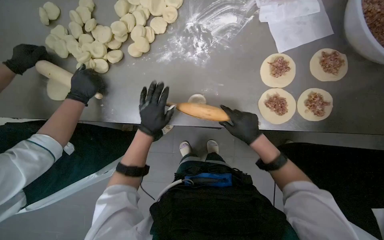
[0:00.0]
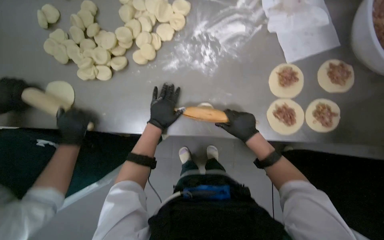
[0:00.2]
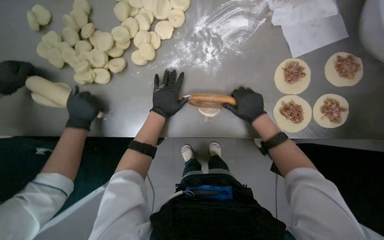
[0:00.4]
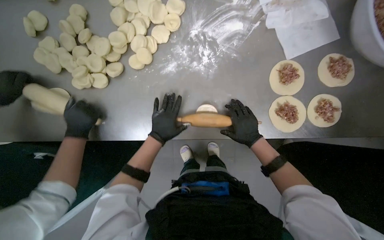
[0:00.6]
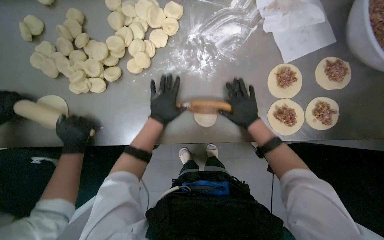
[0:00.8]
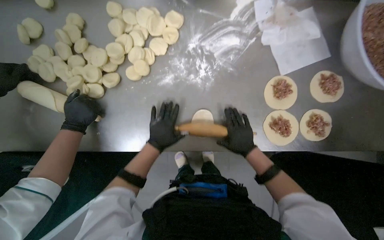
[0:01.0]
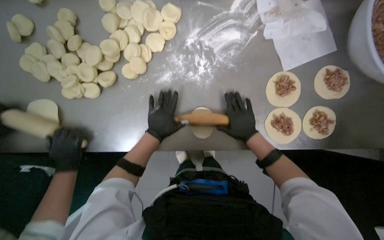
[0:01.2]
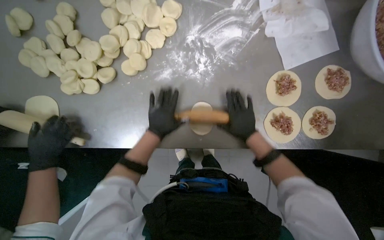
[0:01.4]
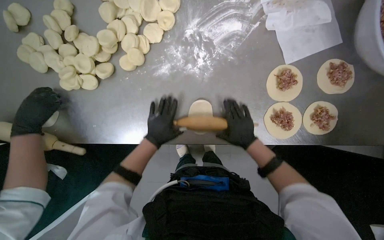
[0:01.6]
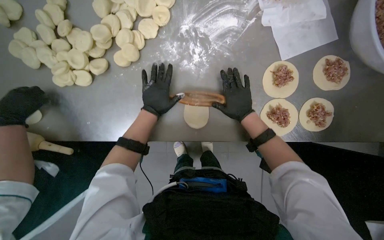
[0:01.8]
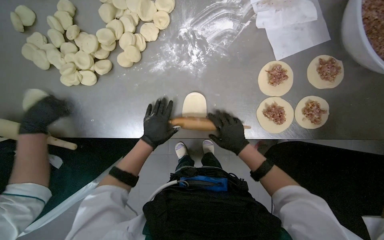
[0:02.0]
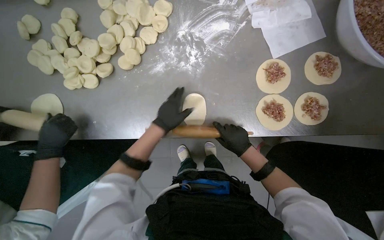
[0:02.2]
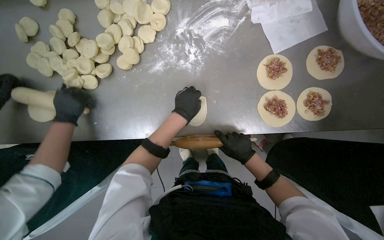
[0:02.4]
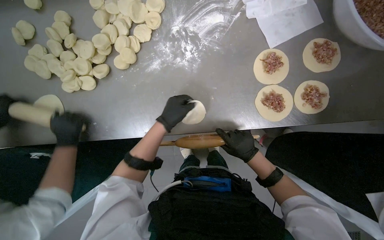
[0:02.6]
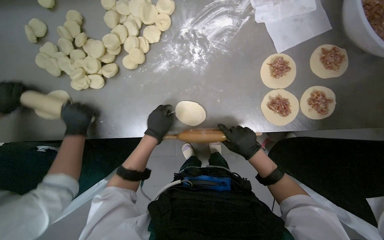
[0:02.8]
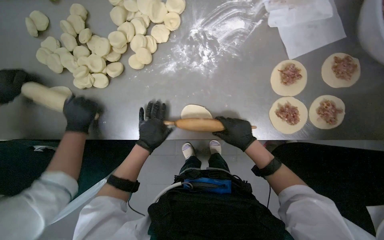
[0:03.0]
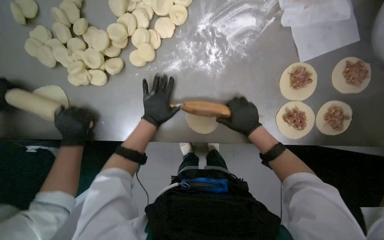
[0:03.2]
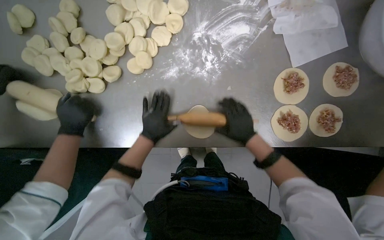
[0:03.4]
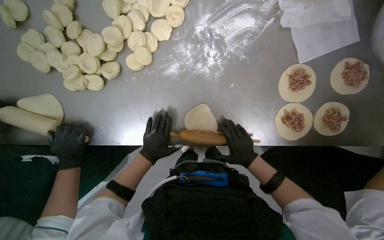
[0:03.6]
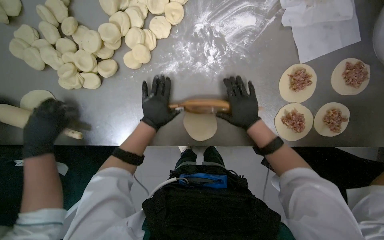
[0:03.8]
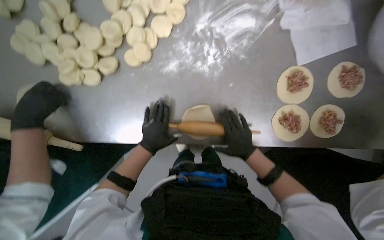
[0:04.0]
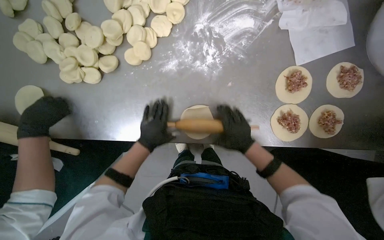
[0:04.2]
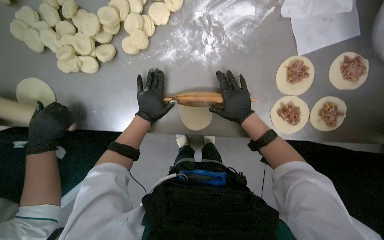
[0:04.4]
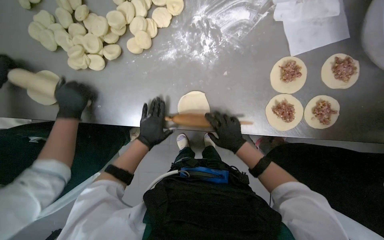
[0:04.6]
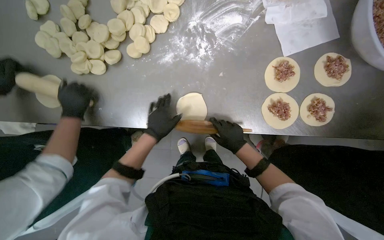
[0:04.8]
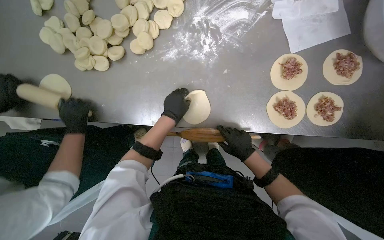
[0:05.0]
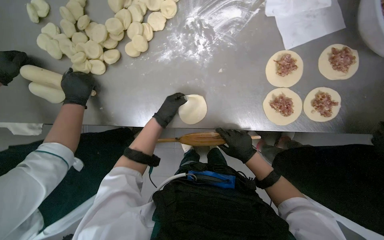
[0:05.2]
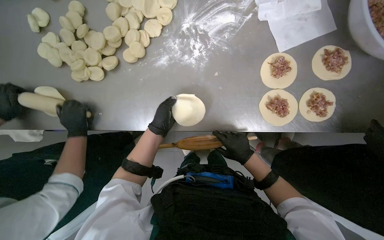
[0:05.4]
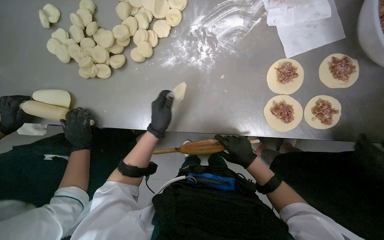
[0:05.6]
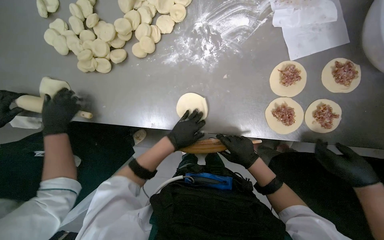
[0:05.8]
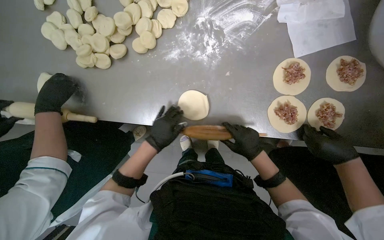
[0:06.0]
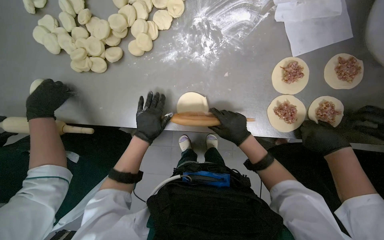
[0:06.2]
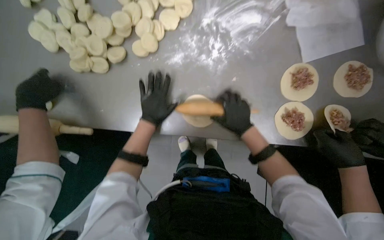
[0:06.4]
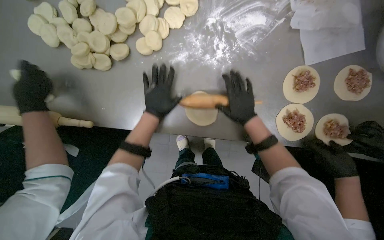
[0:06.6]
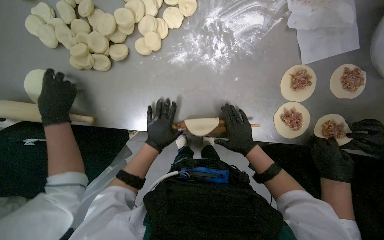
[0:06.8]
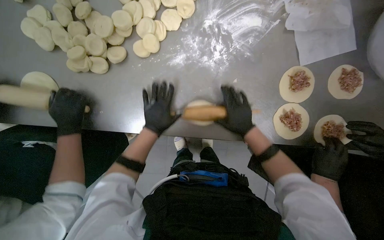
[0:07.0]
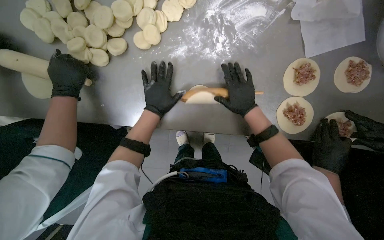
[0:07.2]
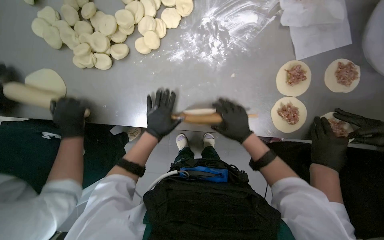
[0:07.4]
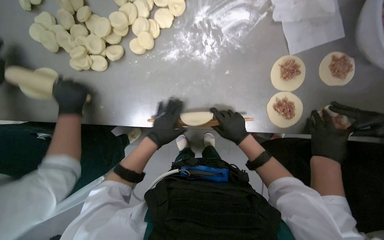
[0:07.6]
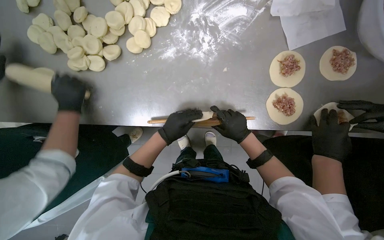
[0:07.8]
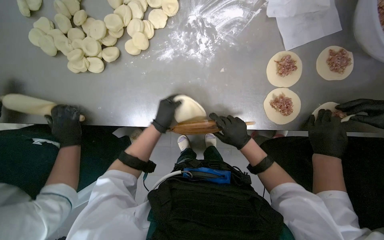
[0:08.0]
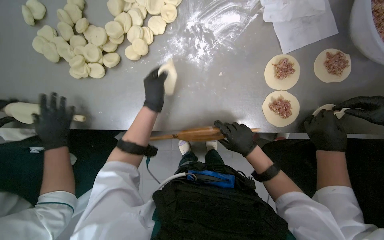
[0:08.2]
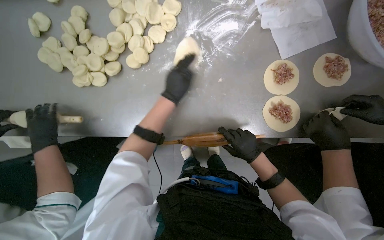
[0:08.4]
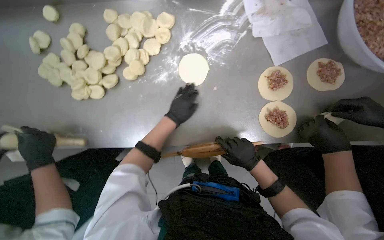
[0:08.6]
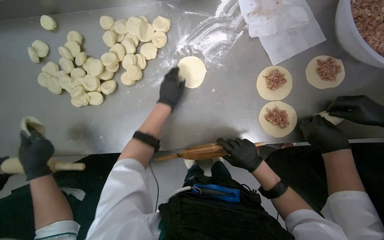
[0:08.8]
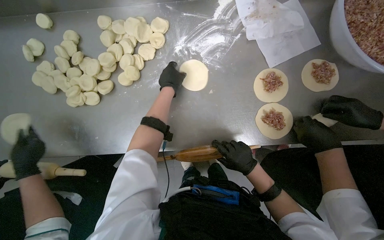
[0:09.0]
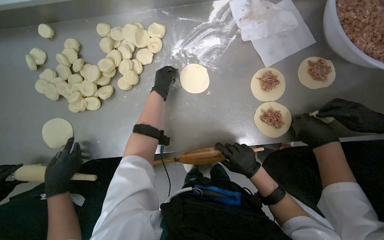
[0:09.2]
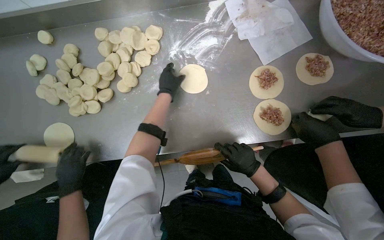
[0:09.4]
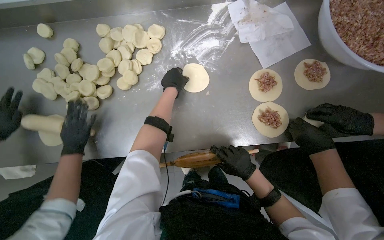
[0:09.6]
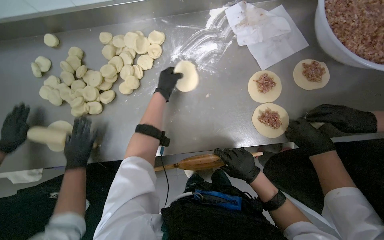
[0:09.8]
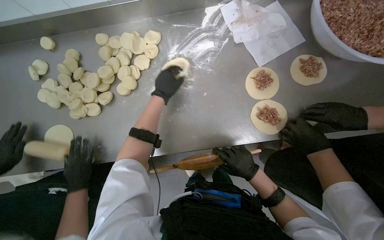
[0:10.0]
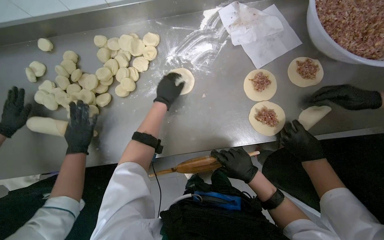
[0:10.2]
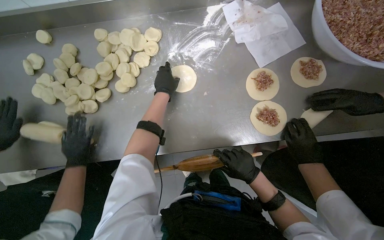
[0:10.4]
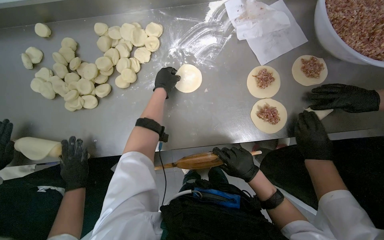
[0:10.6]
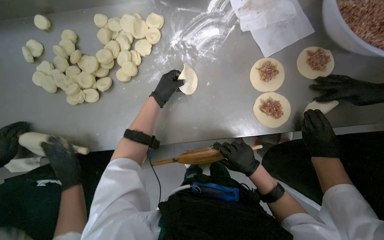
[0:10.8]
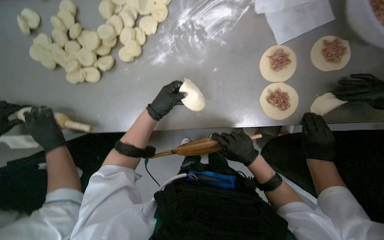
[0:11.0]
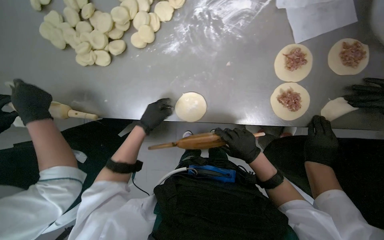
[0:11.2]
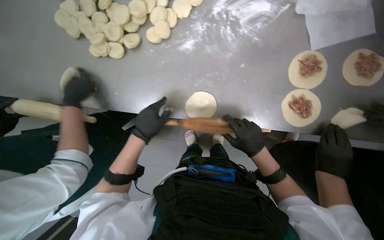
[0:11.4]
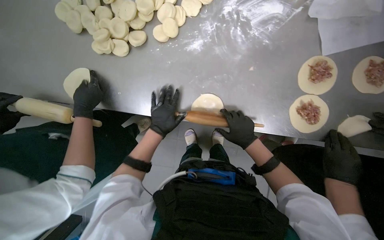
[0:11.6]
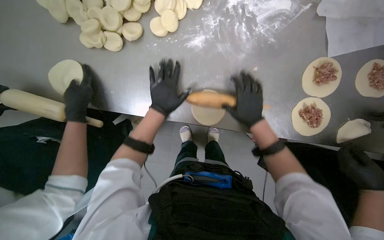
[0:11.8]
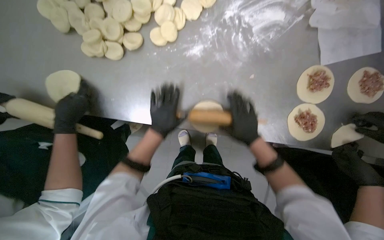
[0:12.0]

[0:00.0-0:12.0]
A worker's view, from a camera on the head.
Job: preparing food.
The whole recording: Rolling dough circles. The worker uses a rolling pin to flatten small dough circles on the metal table.
0:01.6 to 0:03.0: The left hand goes to the right and returns, some 10 cm each way. The right hand travels up the picture and back again, roughly 10 cm each way.
0:03.0 to 0:04.4: The left hand swings up and down the picture, some 15 cm each way, with 4 reversals, while the right hand goes up and down the picture, roughly 15 cm each way, reversing 2 times.
0:04.4 to 0:06.0: The right hand moves down the picture, some 15 cm; the left hand travels down the picture and nearer to the camera by about 15 cm.
0:06.0 to 0:07.6: The left hand moves up and down the picture over about 10 cm, changing direction 3 times. The right hand swings up and down the picture, some 15 cm each way, with 3 reversals.
0:07.6 to 0:09.0: The left hand travels up the picture by approximately 25 cm.
0:09.0 to 0:10.4: The hands are busy where they are.
0:10.4 to 0:12.0: The wearer looks about 15 degrees further downward. The left hand travels down the picture by approximately 25 cm, while the right hand heads up the picture, covering approximately 10 cm.

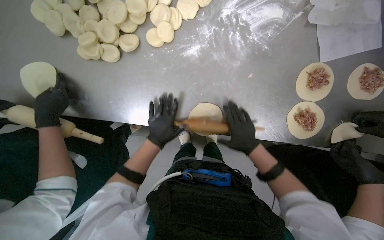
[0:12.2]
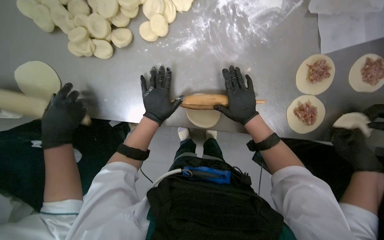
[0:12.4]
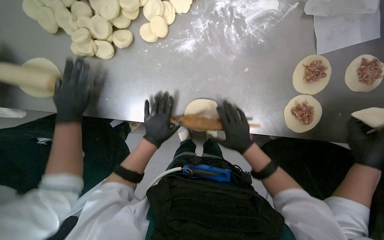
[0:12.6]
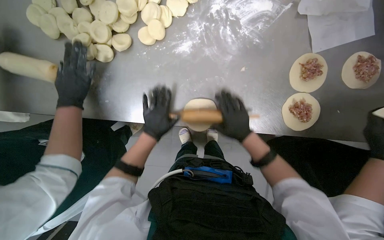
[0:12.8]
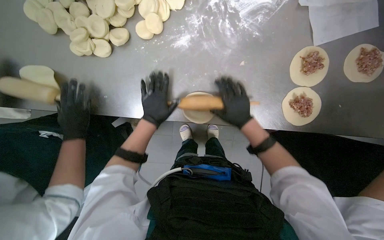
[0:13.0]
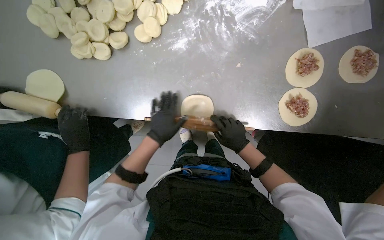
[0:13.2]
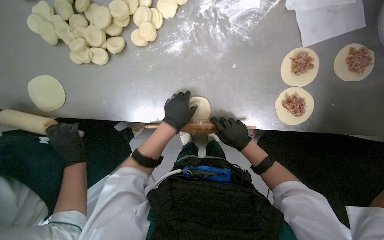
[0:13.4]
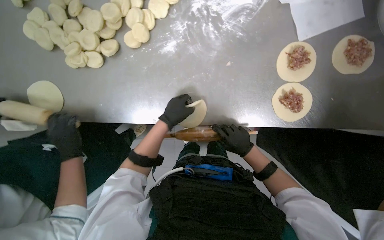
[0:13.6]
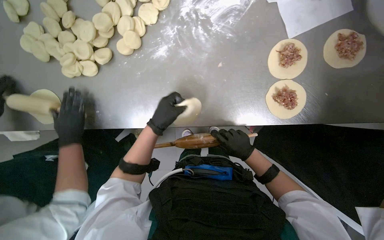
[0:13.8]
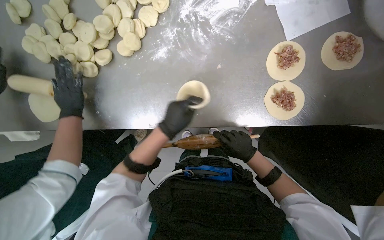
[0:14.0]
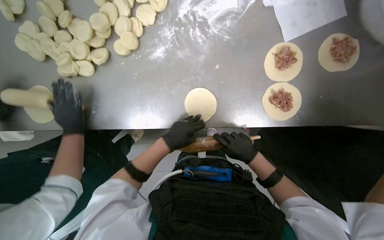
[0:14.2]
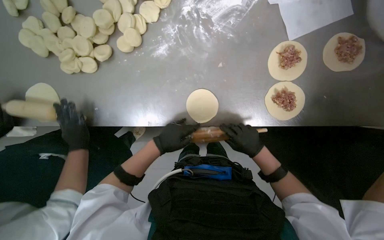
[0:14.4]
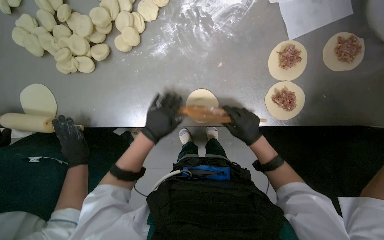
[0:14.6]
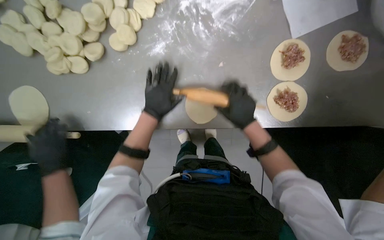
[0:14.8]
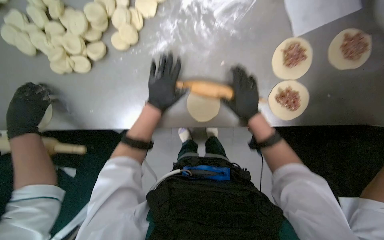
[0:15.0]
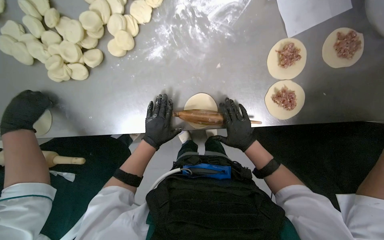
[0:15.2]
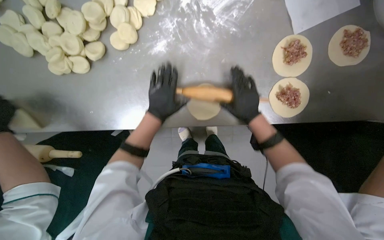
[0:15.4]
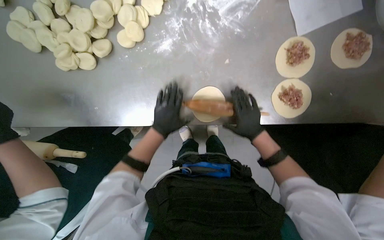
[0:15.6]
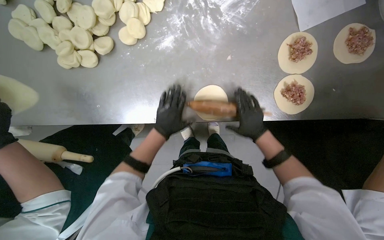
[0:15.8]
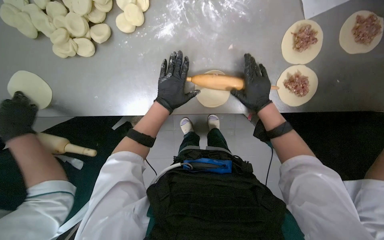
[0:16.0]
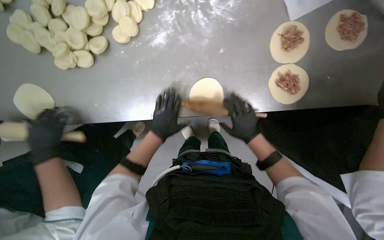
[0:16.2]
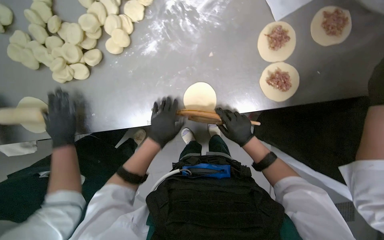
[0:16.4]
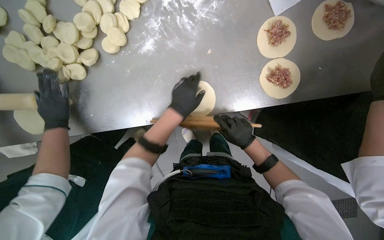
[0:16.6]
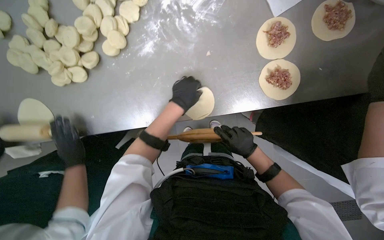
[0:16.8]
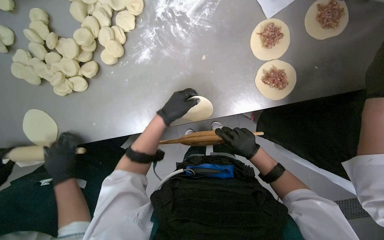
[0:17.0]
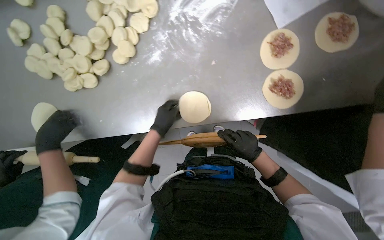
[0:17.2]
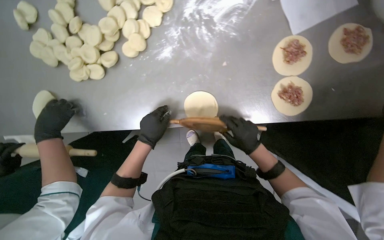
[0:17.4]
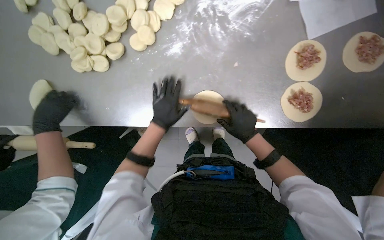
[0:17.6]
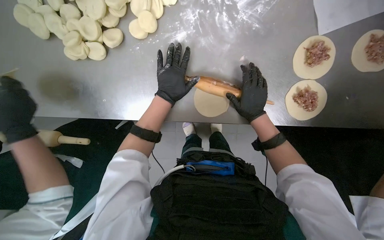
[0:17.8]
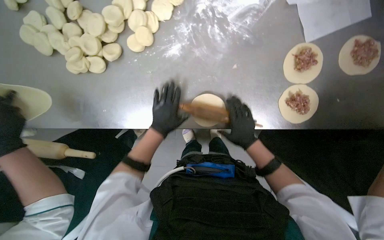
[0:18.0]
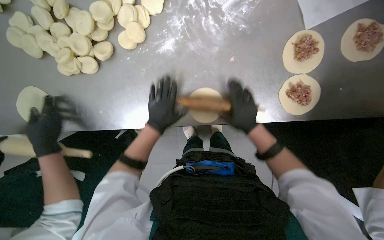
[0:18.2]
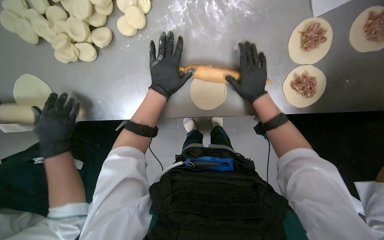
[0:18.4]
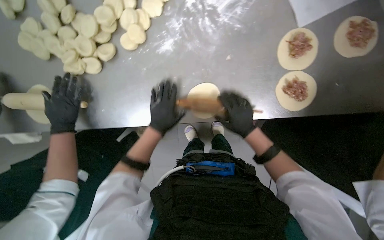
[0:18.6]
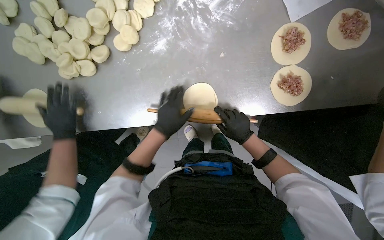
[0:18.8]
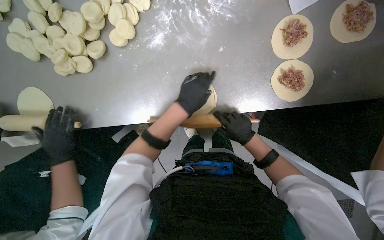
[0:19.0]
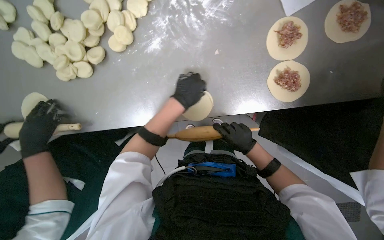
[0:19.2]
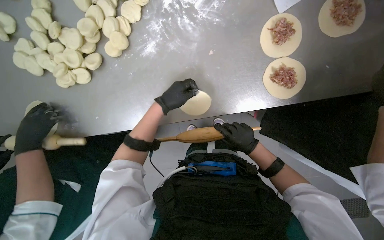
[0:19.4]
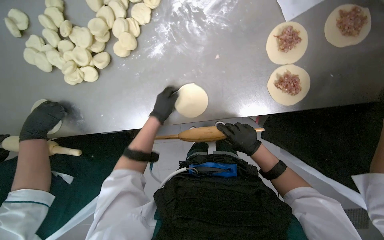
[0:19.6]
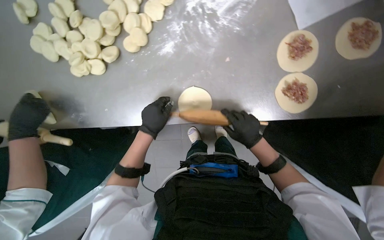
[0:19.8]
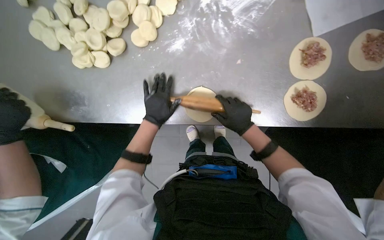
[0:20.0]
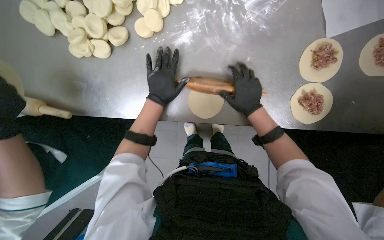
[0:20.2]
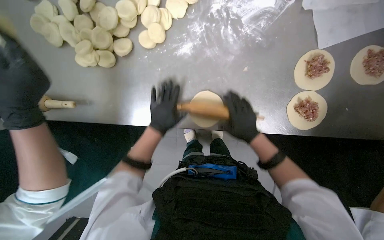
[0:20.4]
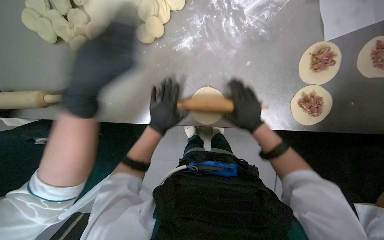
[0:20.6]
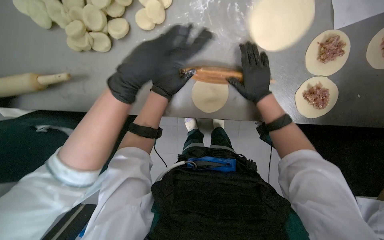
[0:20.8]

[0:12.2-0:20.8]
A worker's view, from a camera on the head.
Job: preparing food.
The whole recording: Rolling dough circles. The worker uses a rolling pin to flatten small dough circles on the metal table.
0:13.6 to 0:15.0: The right hand moves up the picture, about 15 cm.
0:15.0 to 0:16.6: The left hand moves up and down the picture over roughly 15 cm, changing direction 5 times. Meanwhile the right hand moves up and down the picture over about 15 cm, changing direction 2 times.
0:16.6 to 0:18.0: The right hand travels up the picture and back again, approximately 15 cm each way. Meanwhile the left hand goes up and down the picture, about 15 cm each way, reversing 2 times.
0:18.0 to 0:19.4: The left hand swings up and down the picture, about 15 cm each way, with 2 reversals; the right hand moves some 10 cm up the picture and comes back.
0:19.4 to 0:20.8: The left hand swings up and down the picture, some 10 cm each way, with 3 reversals, while the right hand is displaced up the picture by about 20 cm.
